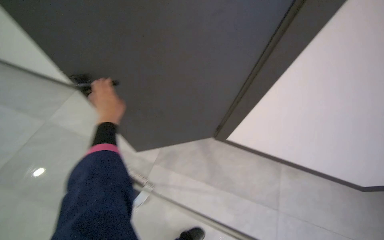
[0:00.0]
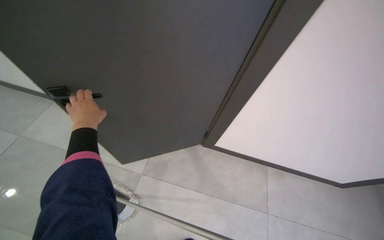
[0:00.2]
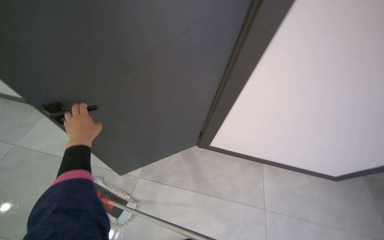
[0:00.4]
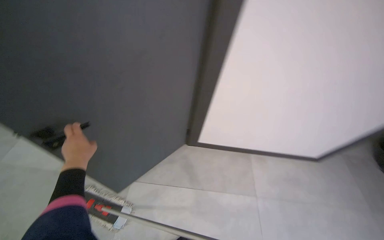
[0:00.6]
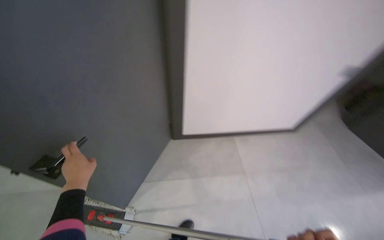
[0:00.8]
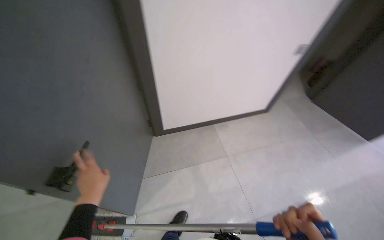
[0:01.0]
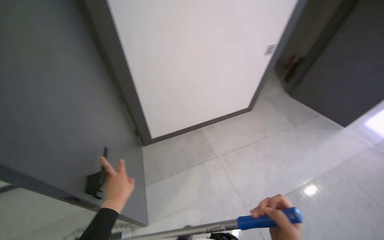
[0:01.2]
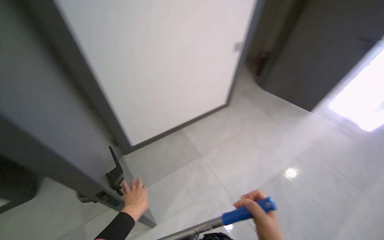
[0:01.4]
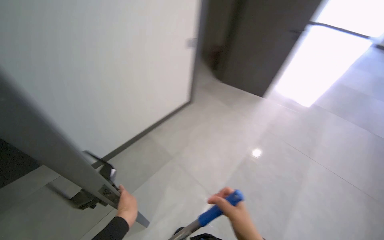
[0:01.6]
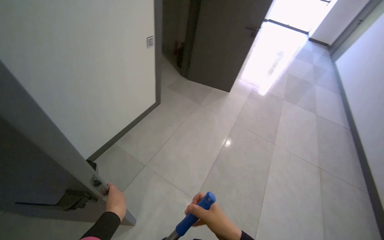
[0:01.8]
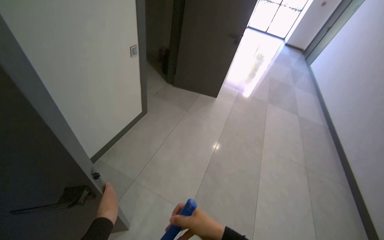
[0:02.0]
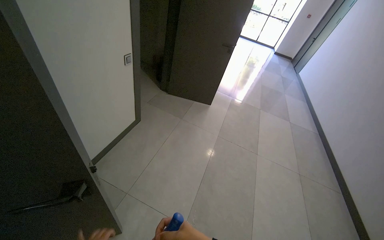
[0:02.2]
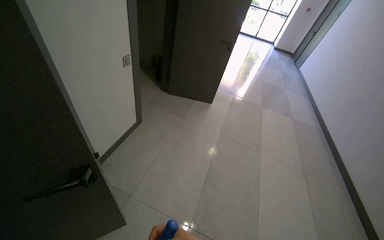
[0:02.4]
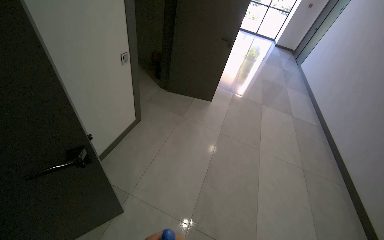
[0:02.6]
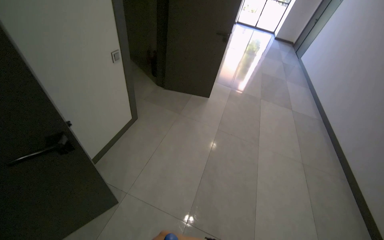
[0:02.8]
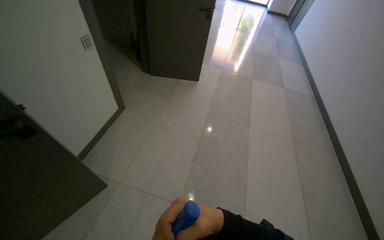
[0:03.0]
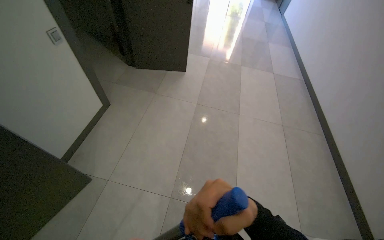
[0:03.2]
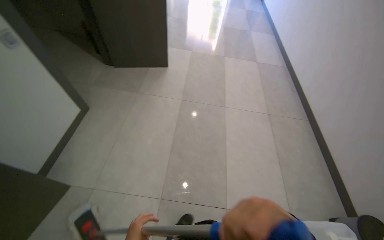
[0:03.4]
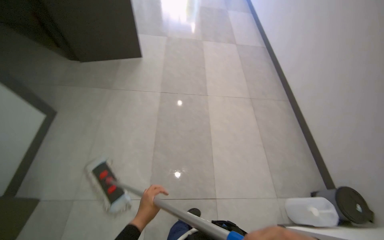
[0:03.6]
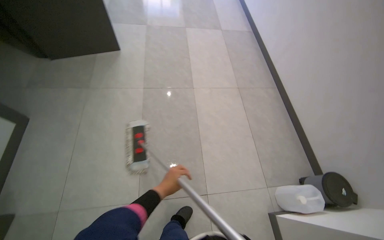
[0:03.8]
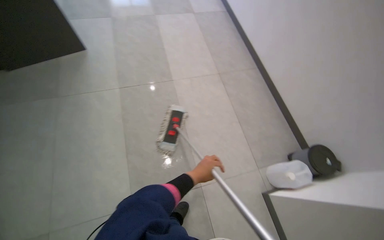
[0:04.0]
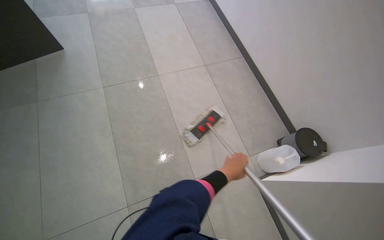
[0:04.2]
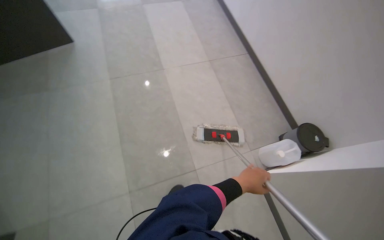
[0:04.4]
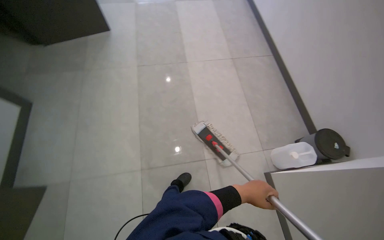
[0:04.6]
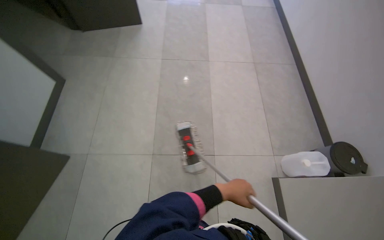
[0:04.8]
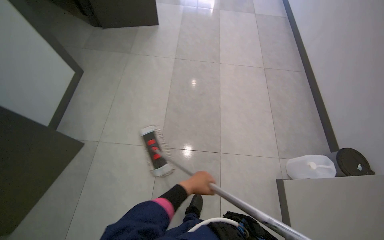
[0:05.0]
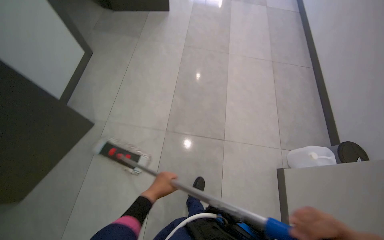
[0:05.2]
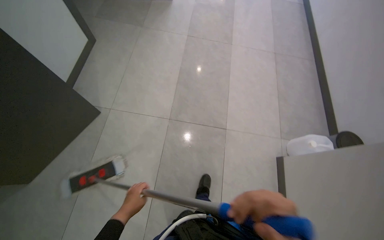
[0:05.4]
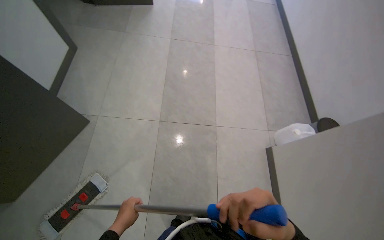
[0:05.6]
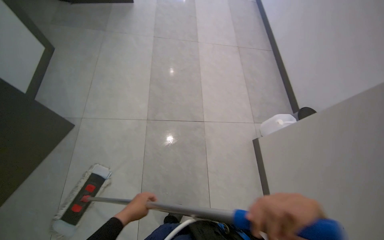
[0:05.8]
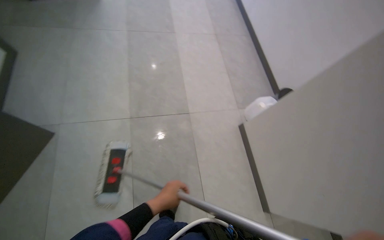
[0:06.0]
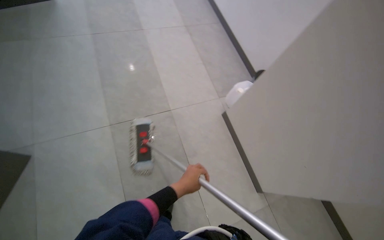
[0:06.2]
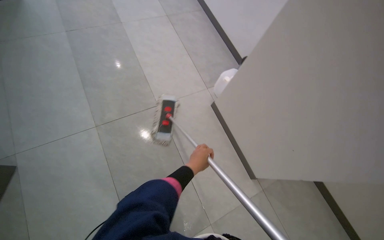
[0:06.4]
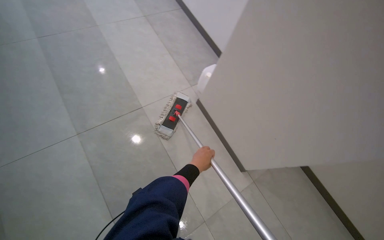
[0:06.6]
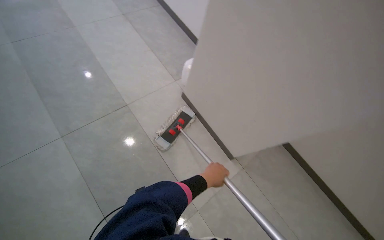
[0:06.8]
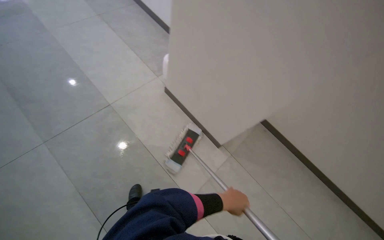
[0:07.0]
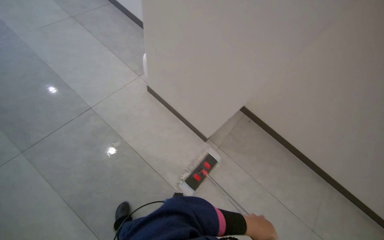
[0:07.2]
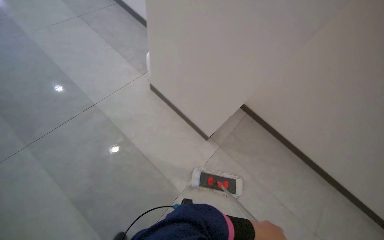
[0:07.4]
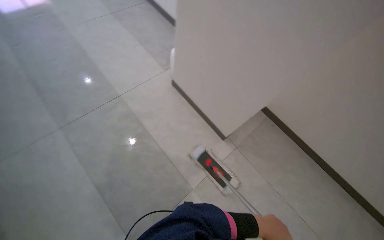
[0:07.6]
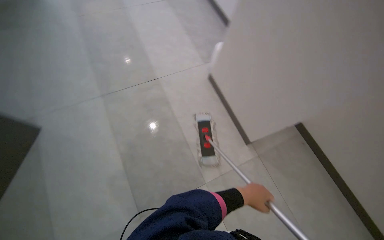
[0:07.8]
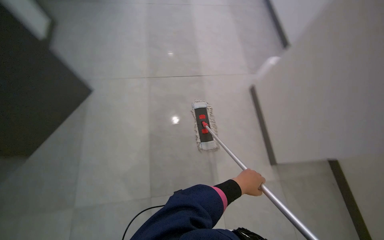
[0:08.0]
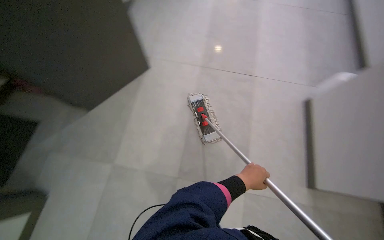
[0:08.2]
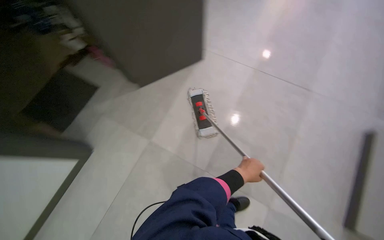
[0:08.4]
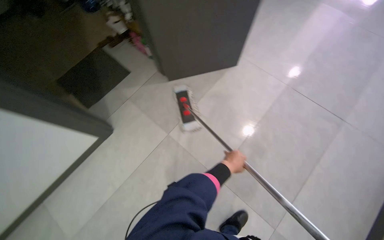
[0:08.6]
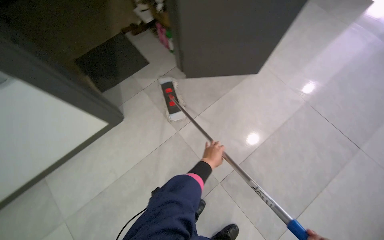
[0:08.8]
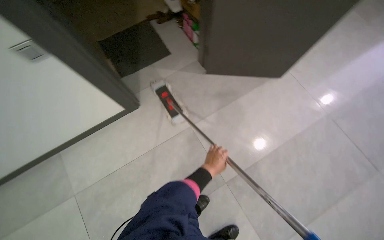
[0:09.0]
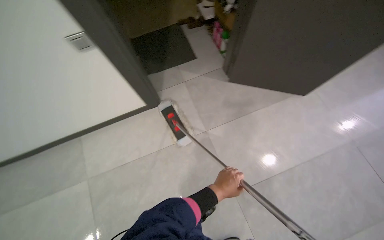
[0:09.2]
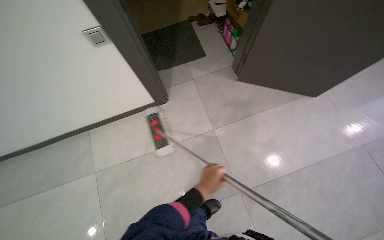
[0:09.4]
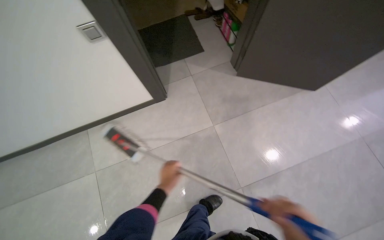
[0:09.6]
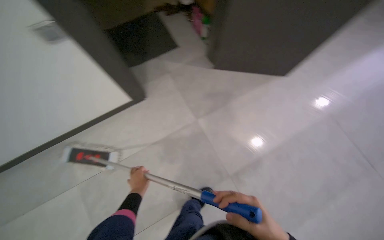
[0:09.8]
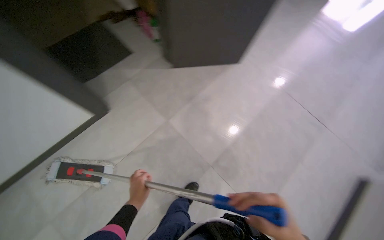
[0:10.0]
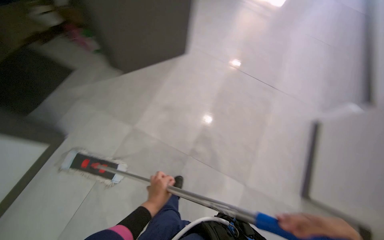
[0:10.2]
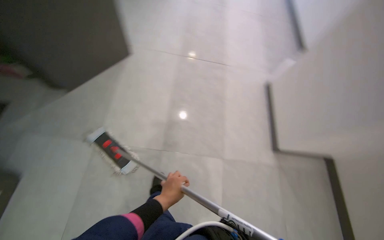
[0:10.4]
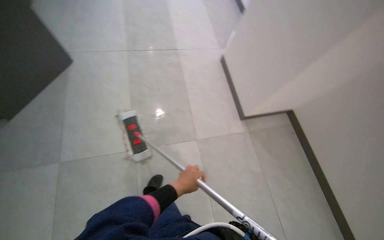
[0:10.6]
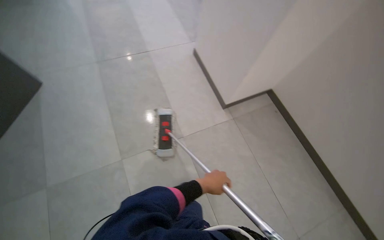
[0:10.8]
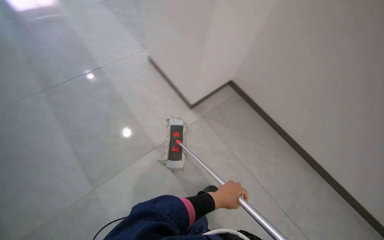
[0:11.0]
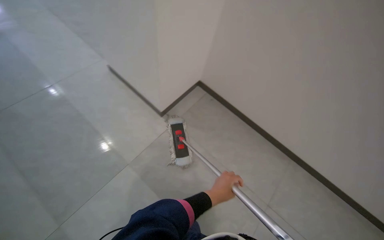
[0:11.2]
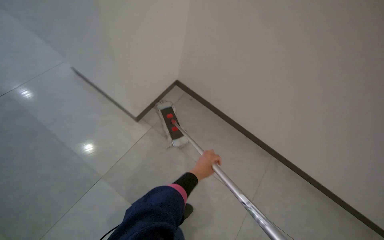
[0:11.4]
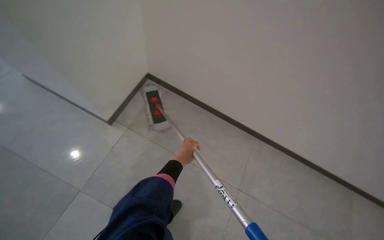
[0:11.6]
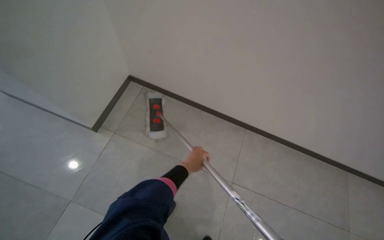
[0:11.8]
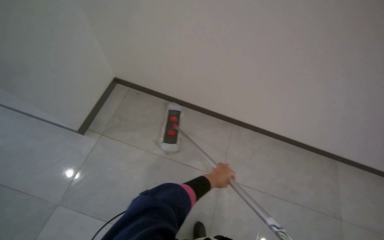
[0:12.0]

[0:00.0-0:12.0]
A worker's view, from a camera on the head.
Job: mopping floor.
The whole recording: Mopping tiled floor. The worker mops the tiled floor with a flat mop, moving it back and forth.
0:00.0 to 0:01.6: The wearer's head swings some 60 degrees to the right.
0:01.6 to 0:03.0: The wearer looks roughly 30 degrees further to the right.
0:03.0 to 0:04.4: The head travels approximately 50 cm. The wearer looks approximately 35 degrees further to the right. The wearer looks roughly 20 degrees further downward.
0:04.4 to 0:06.0: The camera travels some 60 cm.
0:06.0 to 0:07.6: The head travels roughly 50 cm. The scene turns roughly 30 degrees counterclockwise in the picture.
0:07.6 to 0:09.0: The wearer moves about 50 cm. The head turns to the left by approximately 85 degrees.
0:09.0 to 0:10.4: The head rotates approximately 35 degrees to the right.
0:10.4 to 0:12.0: The camera travels roughly 1 m. The wearer looks some 75 degrees further to the right. The view tilts about 15 degrees downward.

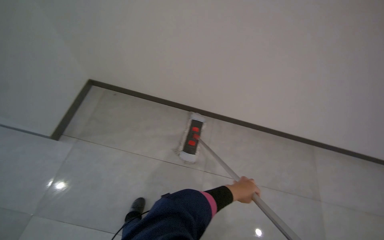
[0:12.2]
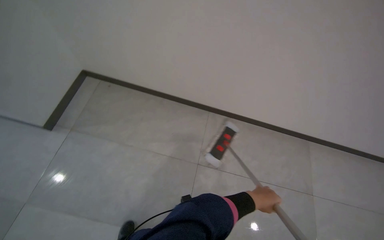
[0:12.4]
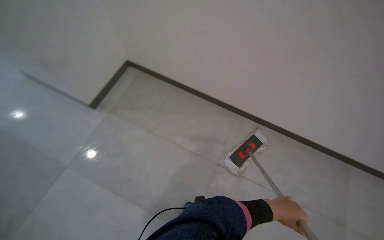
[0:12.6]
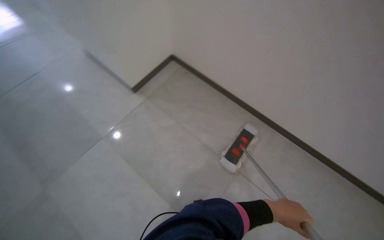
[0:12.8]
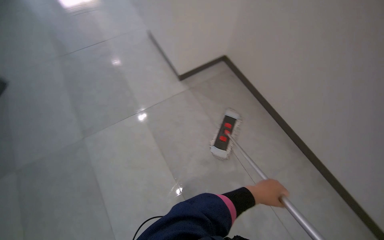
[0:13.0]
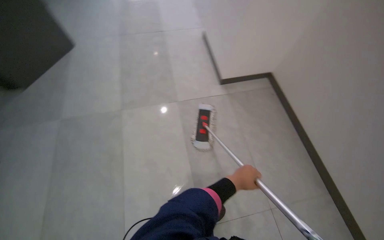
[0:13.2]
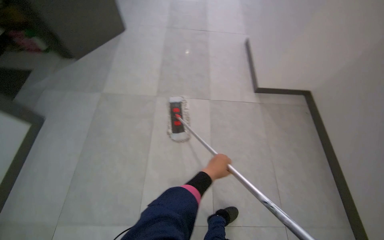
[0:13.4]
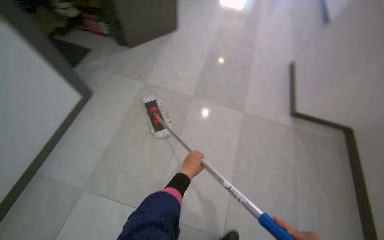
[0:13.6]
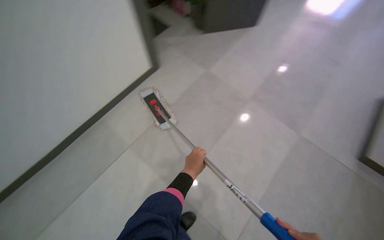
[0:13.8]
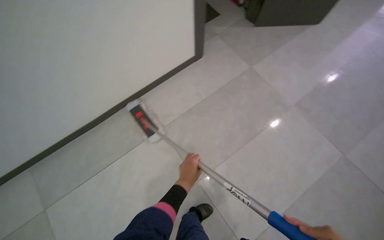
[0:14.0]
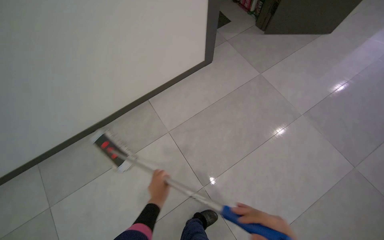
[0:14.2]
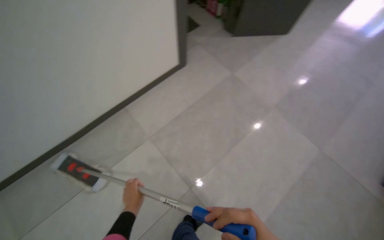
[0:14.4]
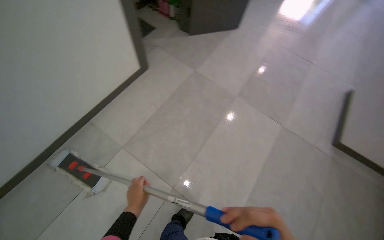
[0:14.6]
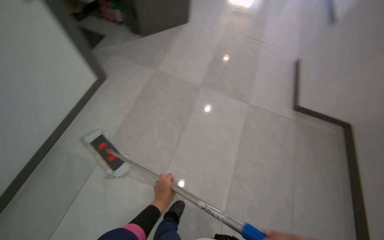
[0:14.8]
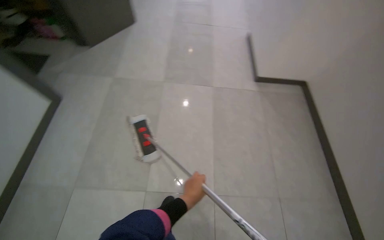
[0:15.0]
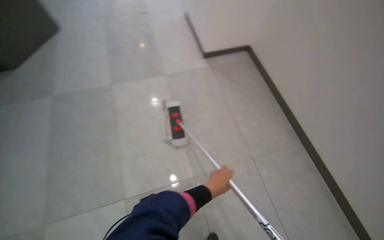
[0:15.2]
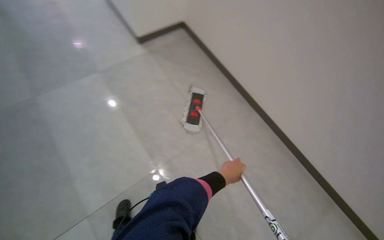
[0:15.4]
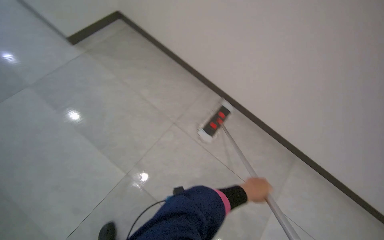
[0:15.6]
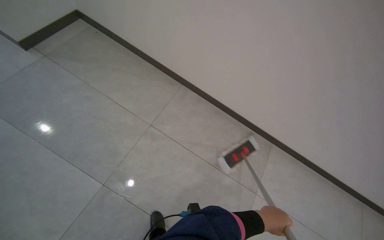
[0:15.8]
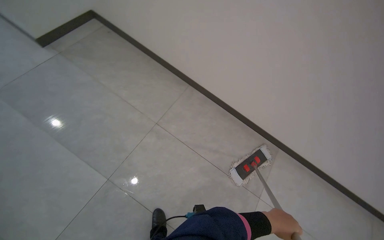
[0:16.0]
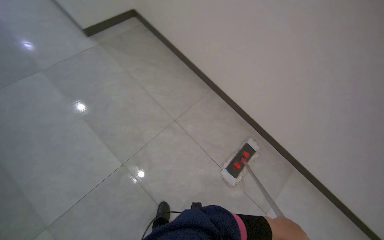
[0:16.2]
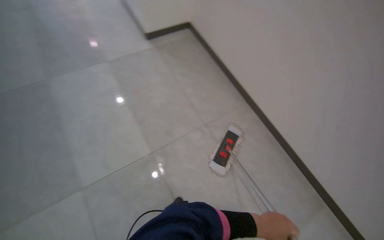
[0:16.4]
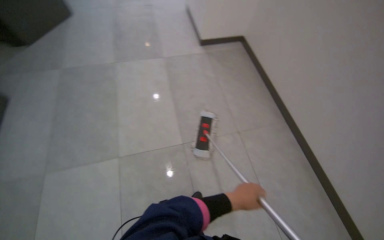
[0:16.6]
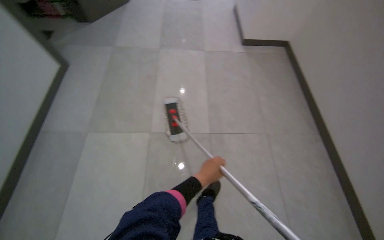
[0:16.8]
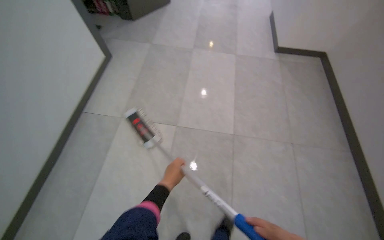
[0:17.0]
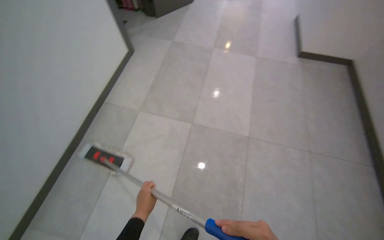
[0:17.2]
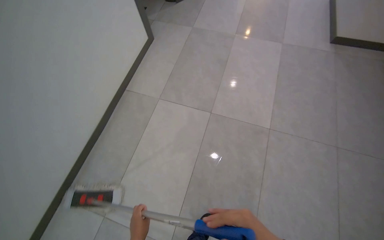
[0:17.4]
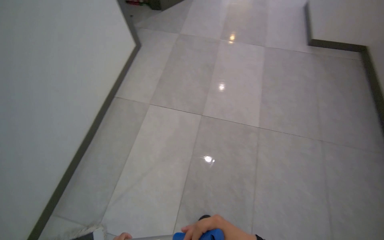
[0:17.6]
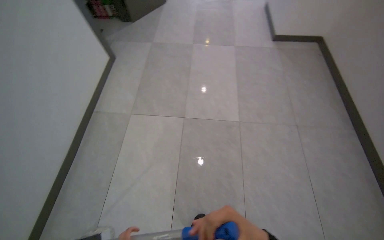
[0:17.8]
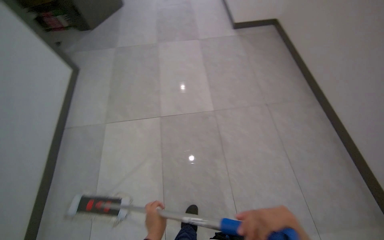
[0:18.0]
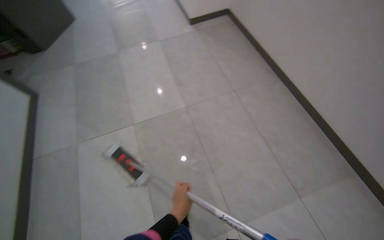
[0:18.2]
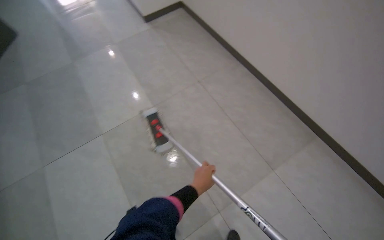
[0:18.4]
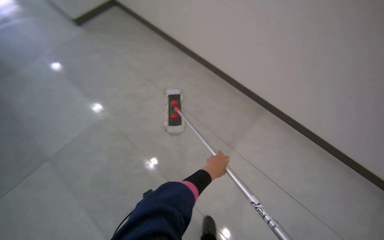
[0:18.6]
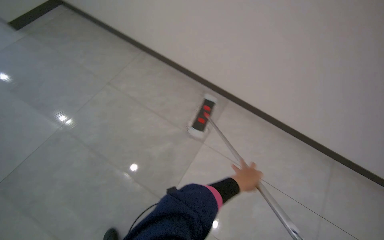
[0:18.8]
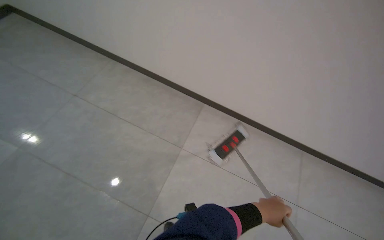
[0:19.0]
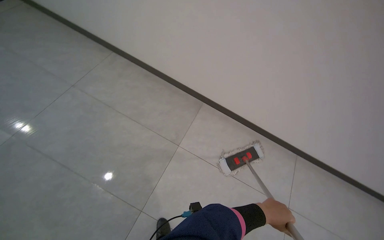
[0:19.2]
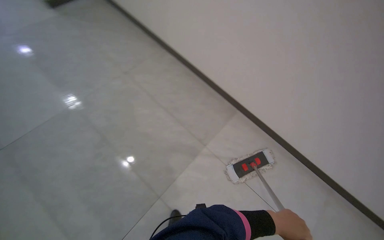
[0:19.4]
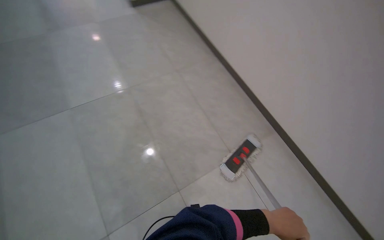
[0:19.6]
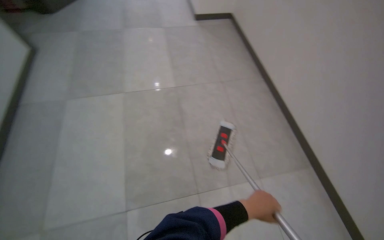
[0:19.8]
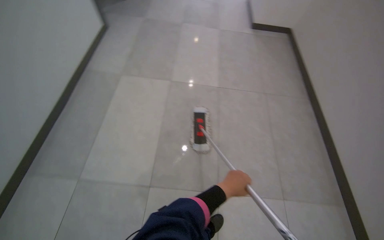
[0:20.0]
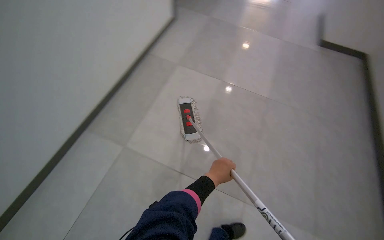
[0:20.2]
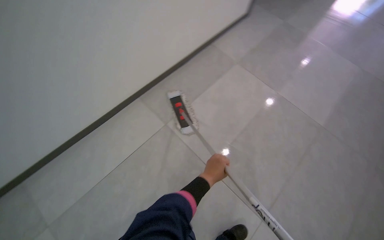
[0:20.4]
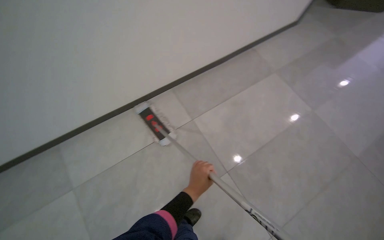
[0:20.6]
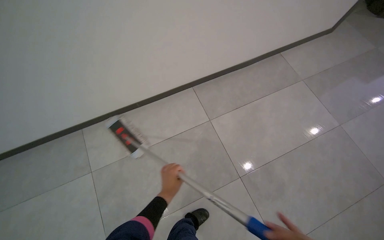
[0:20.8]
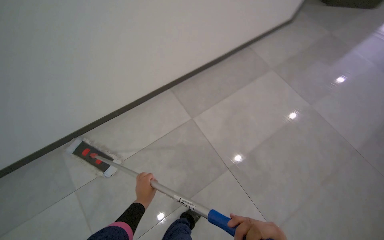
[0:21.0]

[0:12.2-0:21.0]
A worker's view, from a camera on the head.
Job: mopping floor.
The whole recording: Mopping tiled floor. The worker mops the tiled floor with a flat mop, moving it back and forth.
0:12.2 to 0:13.6: The camera travels some 80 cm. The wearer's head swings some 90 degrees to the left.
0:13.6 to 0:15.2: The head travels approximately 50 cm. The head turns to the right by roughly 55 degrees.
0:15.2 to 0:16.6: The wearer's head swings roughly 20 degrees to the left.
0:16.6 to 0:18.0: The head travels roughly 40 cm.
0:18.0 to 0:19.6: The wearer moves some 40 cm. The wearer looks approximately 35 degrees further to the right. The view tips upward by roughly 15 degrees.
